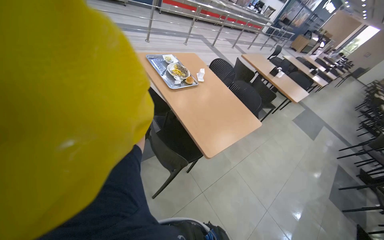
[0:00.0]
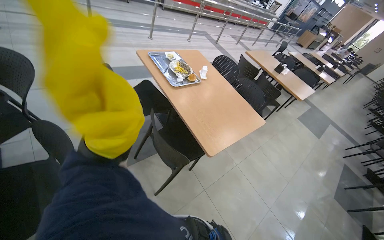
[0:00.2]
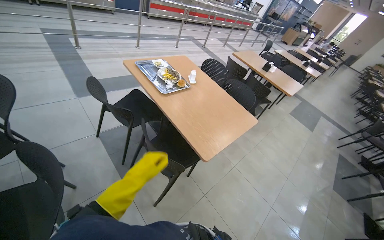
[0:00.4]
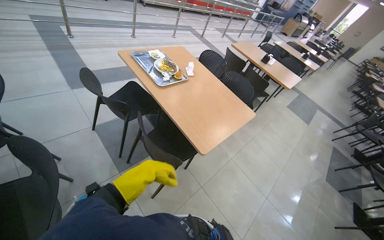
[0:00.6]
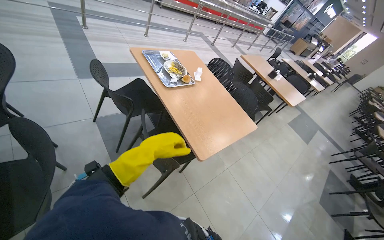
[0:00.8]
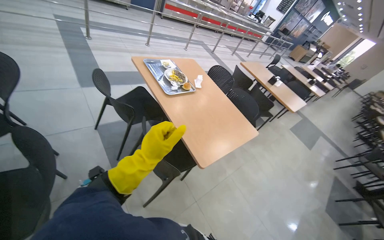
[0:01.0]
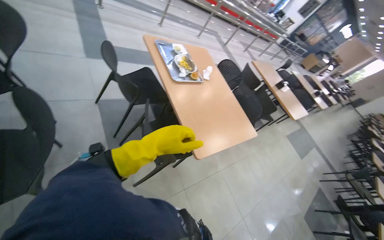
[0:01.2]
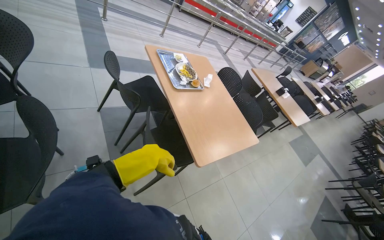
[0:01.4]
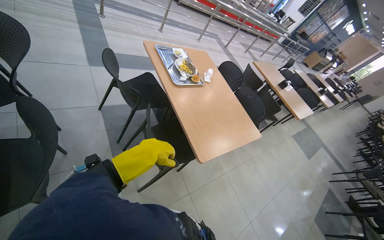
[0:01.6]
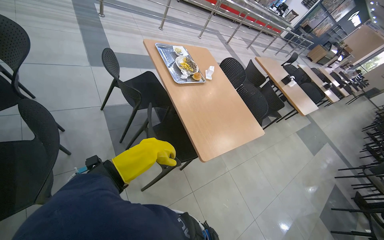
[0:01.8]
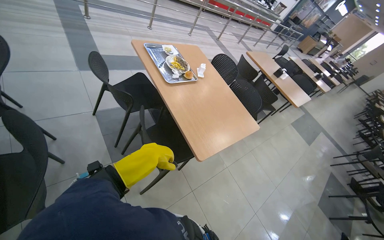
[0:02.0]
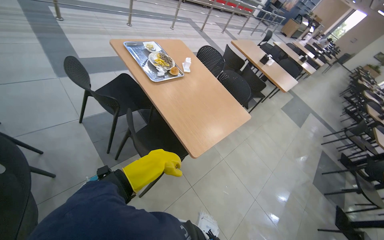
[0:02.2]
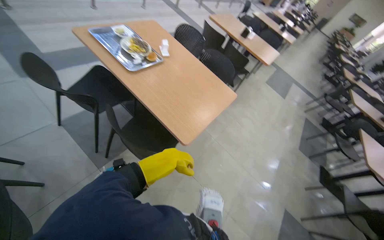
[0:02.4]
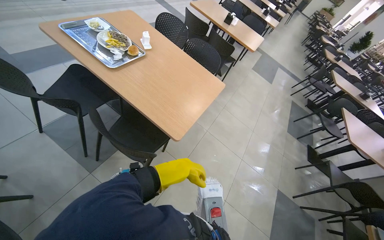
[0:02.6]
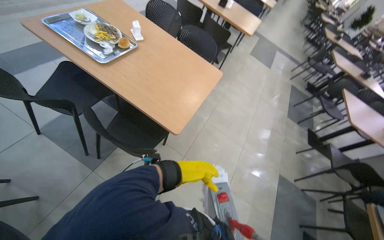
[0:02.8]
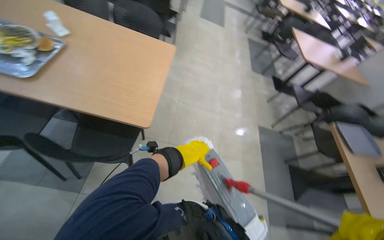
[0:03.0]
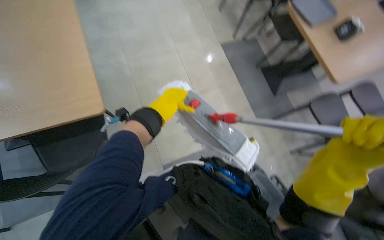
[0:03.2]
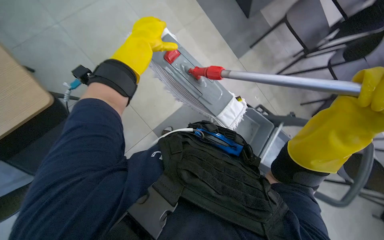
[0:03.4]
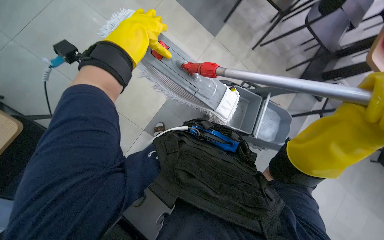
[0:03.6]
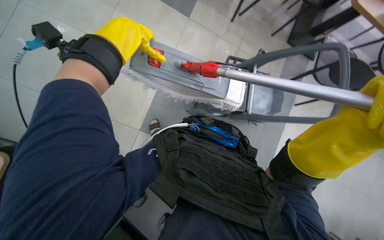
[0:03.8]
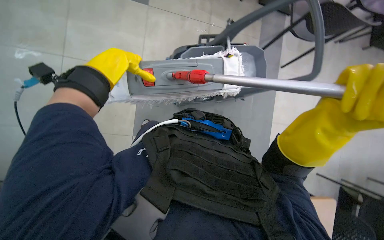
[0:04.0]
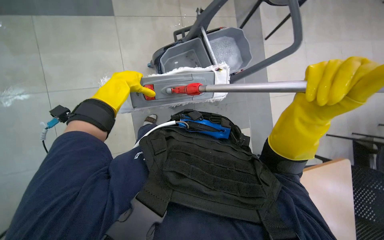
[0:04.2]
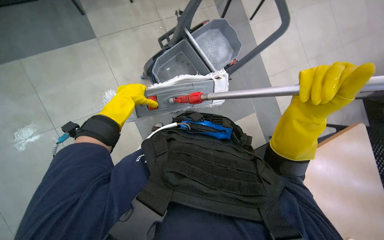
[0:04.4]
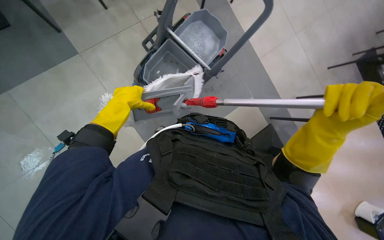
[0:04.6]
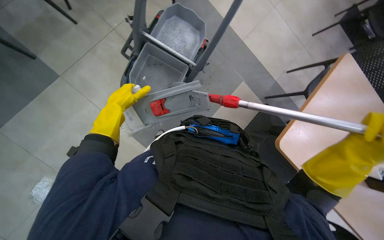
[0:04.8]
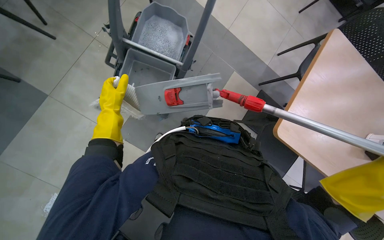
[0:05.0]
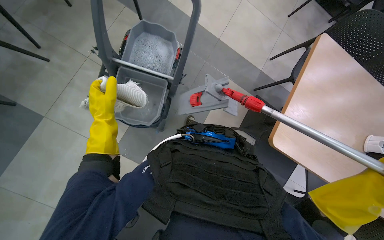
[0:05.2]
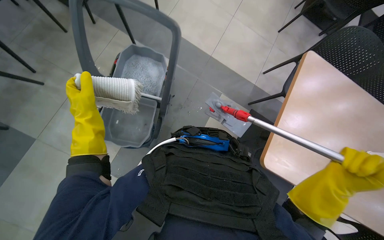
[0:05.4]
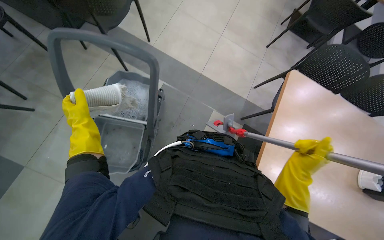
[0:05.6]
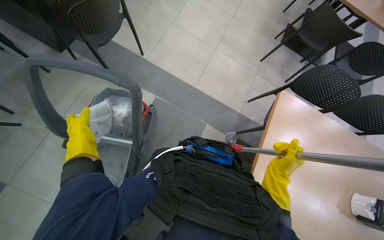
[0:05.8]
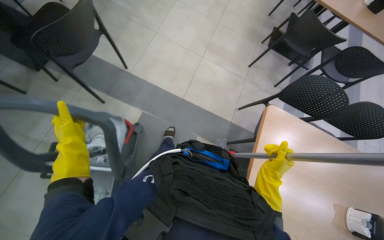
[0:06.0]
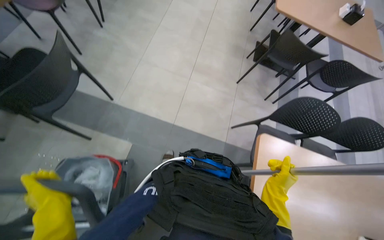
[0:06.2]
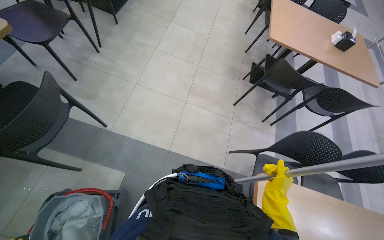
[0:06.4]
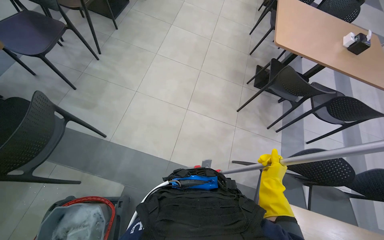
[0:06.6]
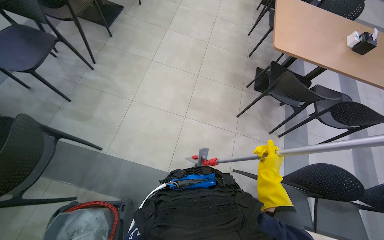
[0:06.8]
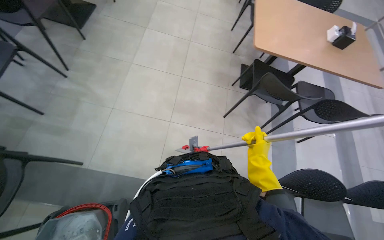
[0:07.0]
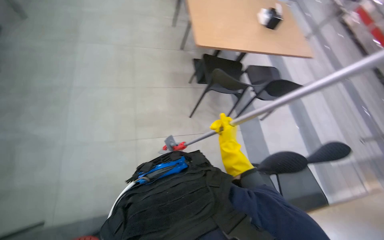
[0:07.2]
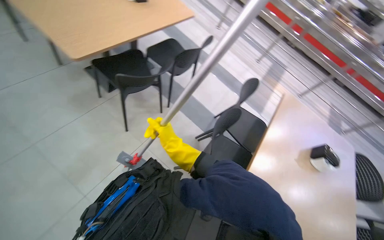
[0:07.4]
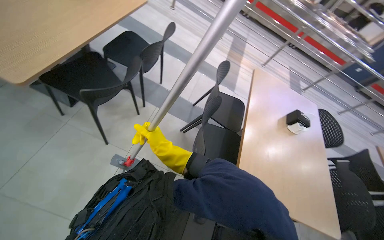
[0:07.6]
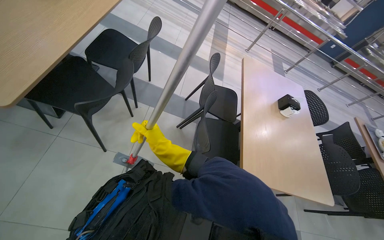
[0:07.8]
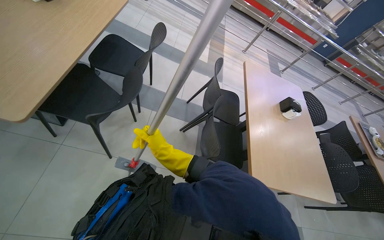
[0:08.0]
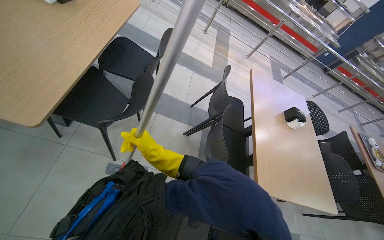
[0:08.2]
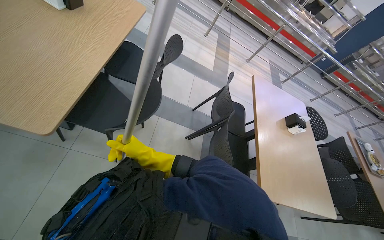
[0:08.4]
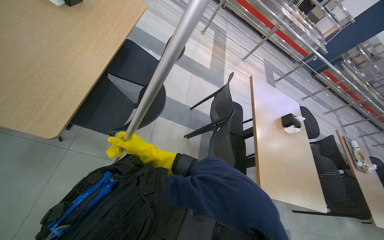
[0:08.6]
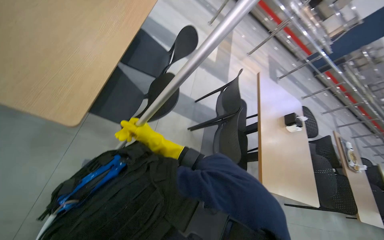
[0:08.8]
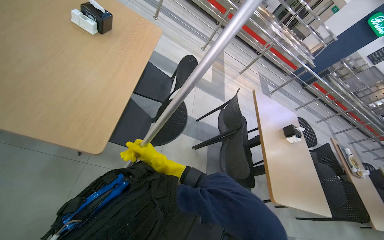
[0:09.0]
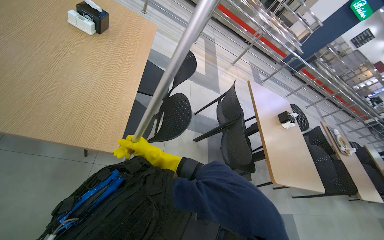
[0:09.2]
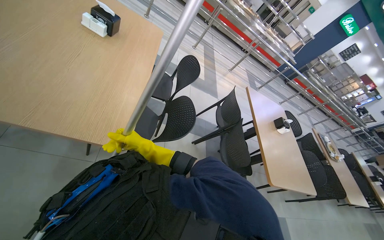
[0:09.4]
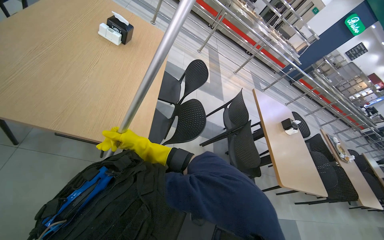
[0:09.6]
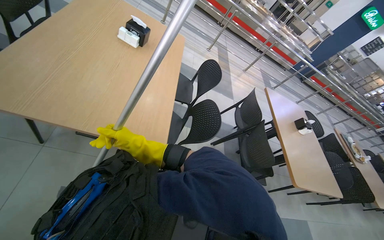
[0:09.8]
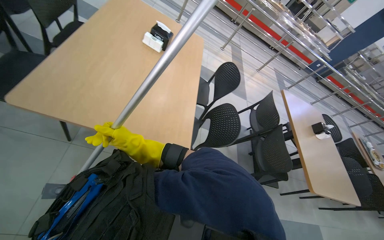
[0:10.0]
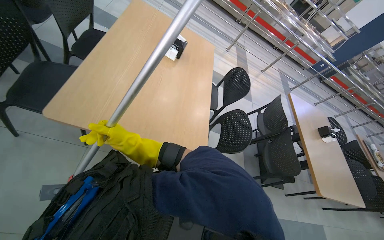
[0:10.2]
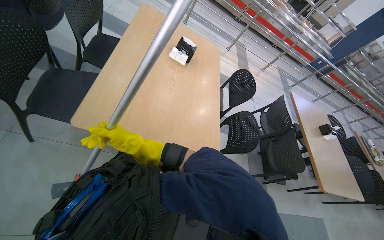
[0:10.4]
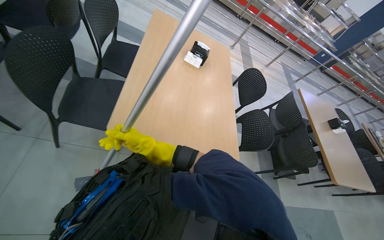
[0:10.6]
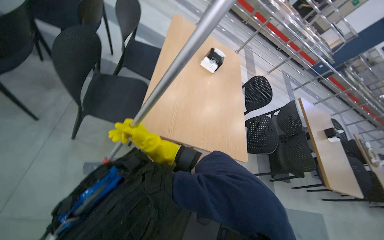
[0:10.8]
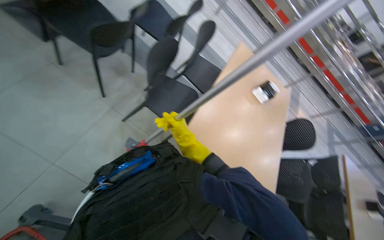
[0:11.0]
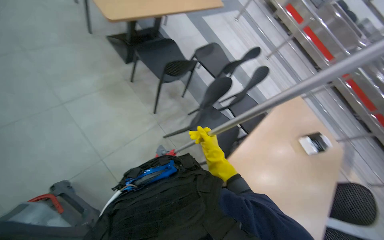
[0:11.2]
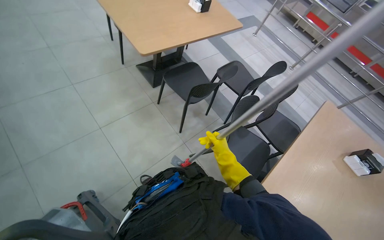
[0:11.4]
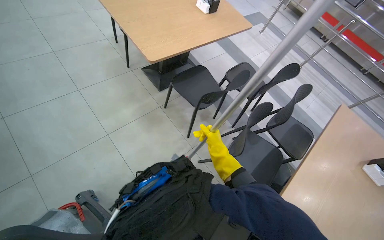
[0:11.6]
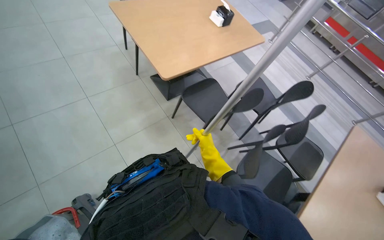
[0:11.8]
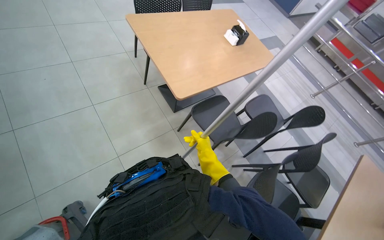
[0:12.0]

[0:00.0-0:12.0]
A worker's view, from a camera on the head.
Job: mopping floor.
The whole recording: Mopping cafeteria floor. The worker mops the cafeteria floor with a flat mop.
0:01.6 to 0:03.0: The wearer's head swings roughly 45 degrees to the right. The view tilts about 25 degrees downward.
0:03.0 to 0:04.4: The wearer's head swings about 80 degrees to the right. The view tilts approximately 45 degrees downward.
0:04.4 to 0:06.0: The view tilts about 15 degrees upward. The left hand is displaced to the left by some 15 cm.
0:06.0 to 0:07.6: The wearer moves some 90 cm. The head turns to the right by some 60 degrees.
0:07.6 to 0:09.0: The head travels roughly 60 cm.
0:09.0 to 0:10.4: The wearer moves approximately 60 cm.
0:10.4 to 0:12.0: The camera is carried roughly 1 m. The wearer's head swings about 45 degrees to the left. The camera pitches upward, by some 20 degrees.

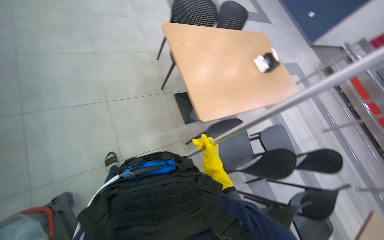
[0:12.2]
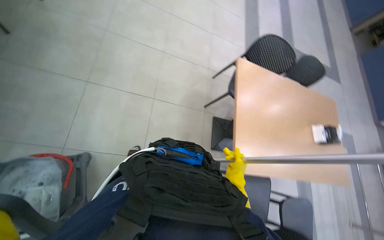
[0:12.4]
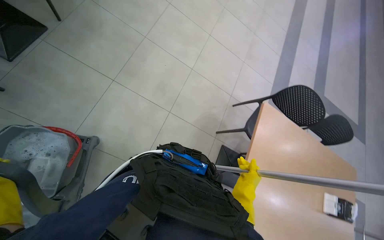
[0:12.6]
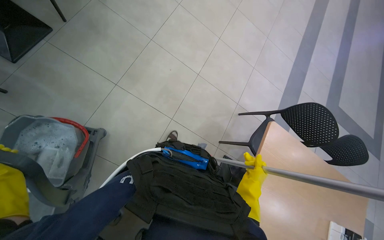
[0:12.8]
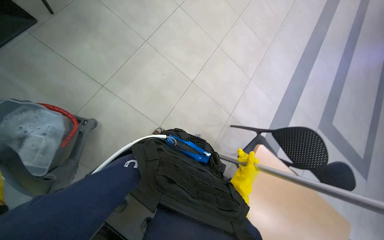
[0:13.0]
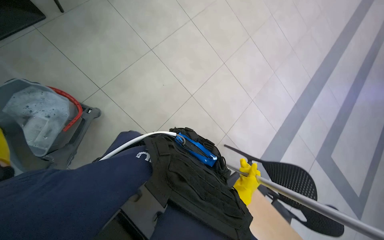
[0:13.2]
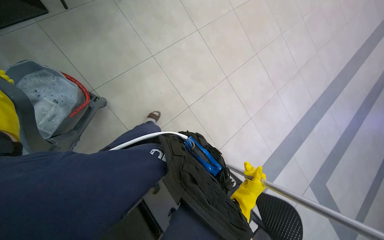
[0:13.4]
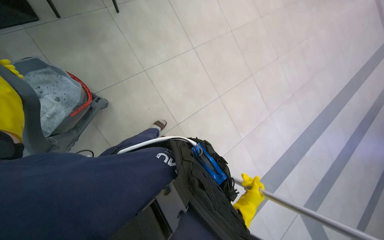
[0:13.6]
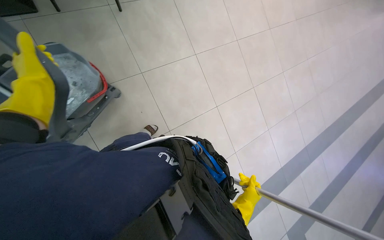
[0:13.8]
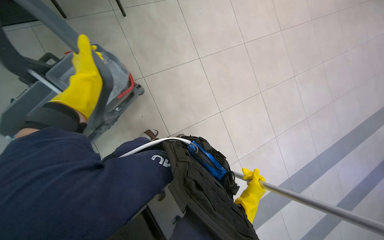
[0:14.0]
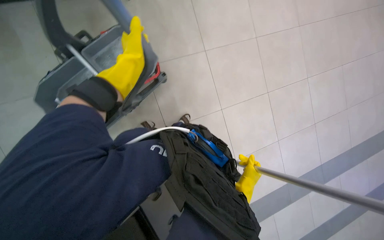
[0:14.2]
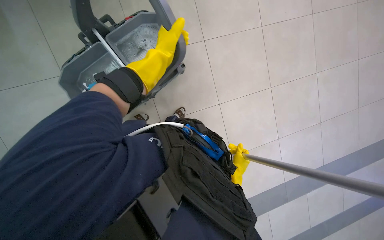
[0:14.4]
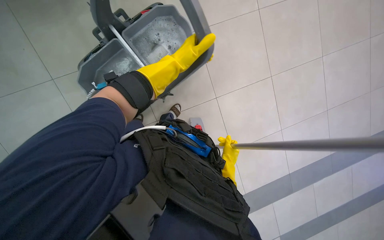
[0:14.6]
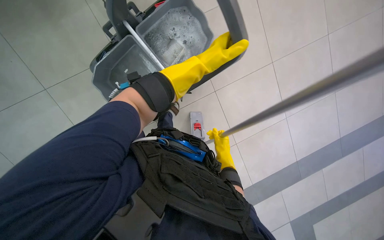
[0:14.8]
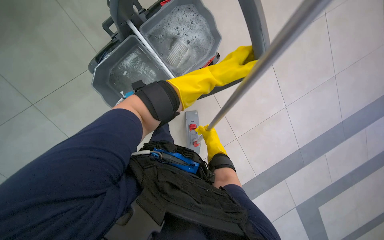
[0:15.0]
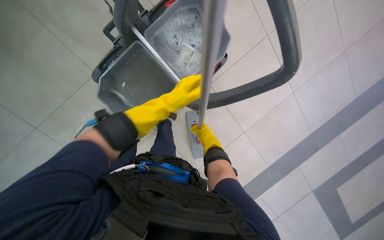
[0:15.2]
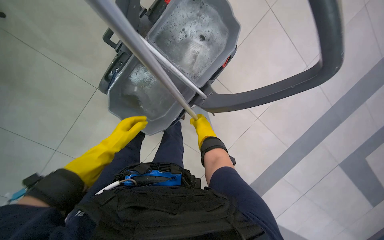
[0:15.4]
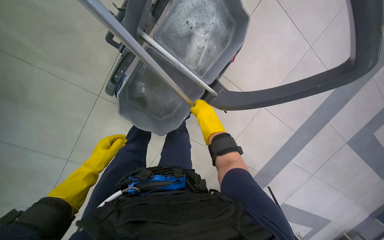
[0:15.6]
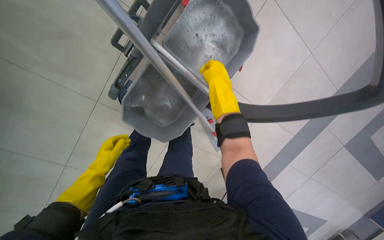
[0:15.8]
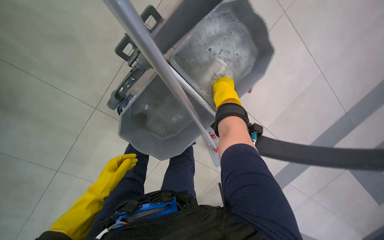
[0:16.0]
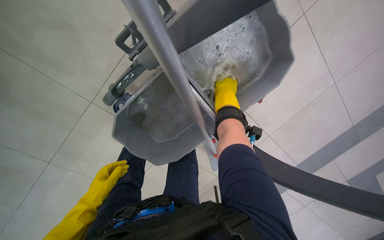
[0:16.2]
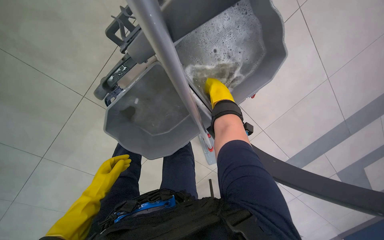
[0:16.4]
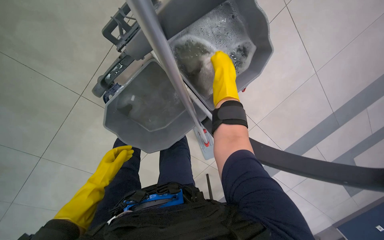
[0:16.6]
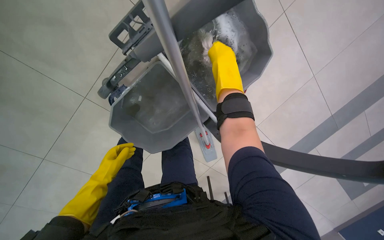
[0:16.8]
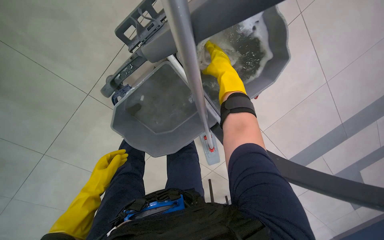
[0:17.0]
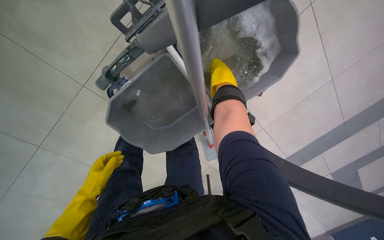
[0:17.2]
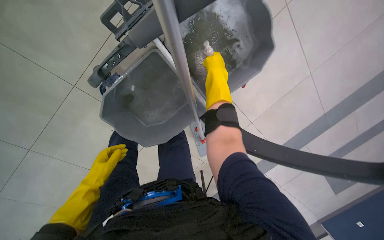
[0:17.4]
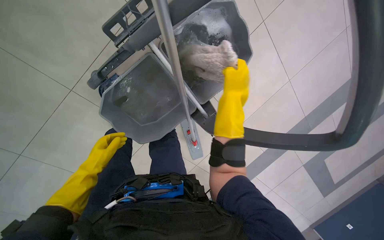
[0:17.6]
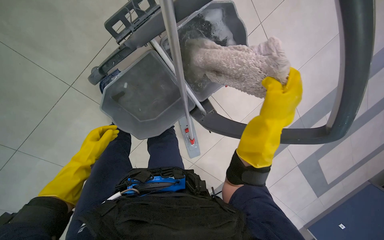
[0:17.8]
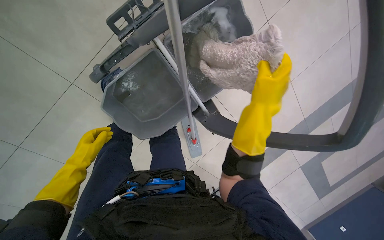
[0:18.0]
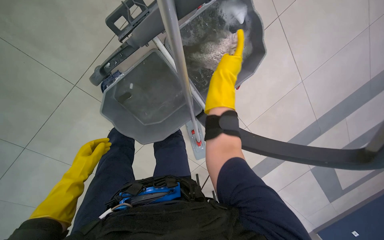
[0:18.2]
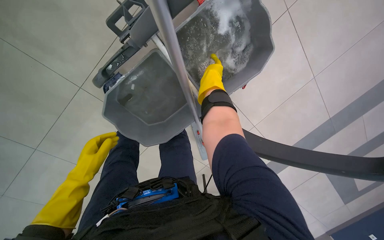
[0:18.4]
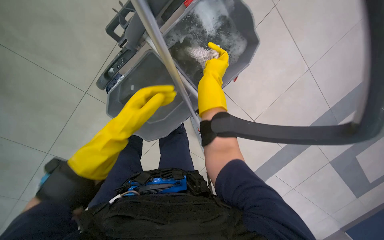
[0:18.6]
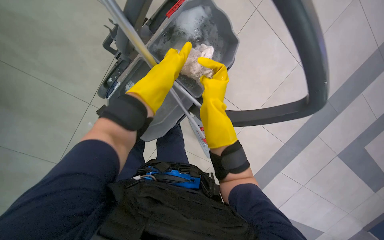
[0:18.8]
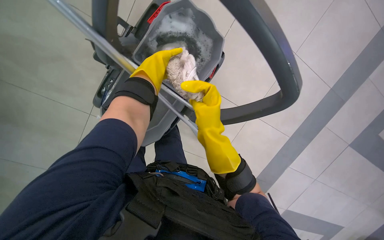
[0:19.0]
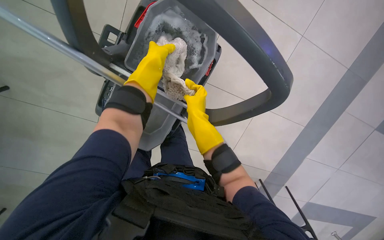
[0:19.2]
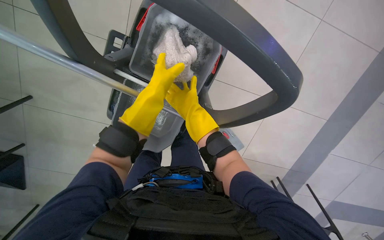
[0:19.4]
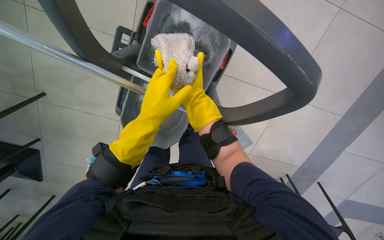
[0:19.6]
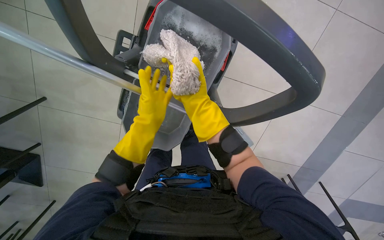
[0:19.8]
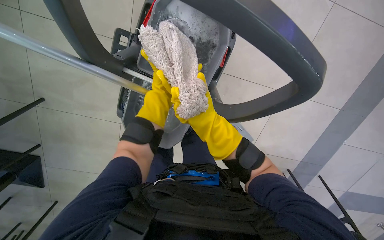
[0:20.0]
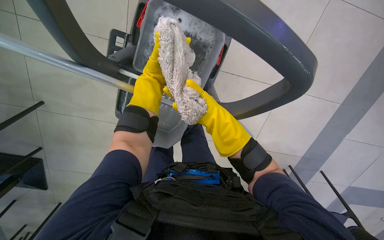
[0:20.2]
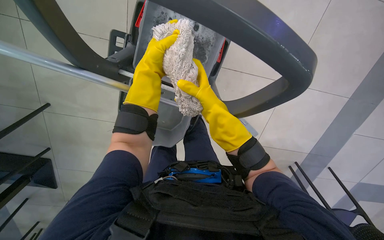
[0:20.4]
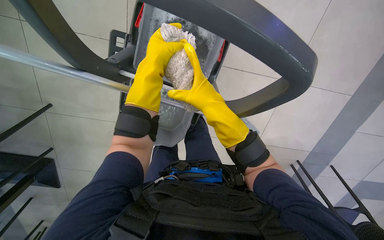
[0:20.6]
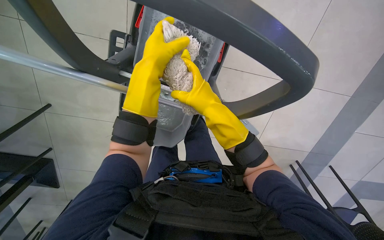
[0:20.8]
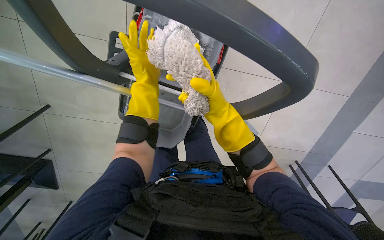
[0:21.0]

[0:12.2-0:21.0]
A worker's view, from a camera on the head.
Job: mopping floor.
The whole recording: Mopping cafeteria floor. The worker mops the cafeteria floor with a flat mop.
0:12.2 to 0:13.6: The wearer looks approximately 70 degrees further to the left. The view tilts about 25 degrees upward.
0:15.2 to 0:16.6: The left hand is displaced to the left and down the picture by some 40 cm; the right hand shifts some 25 cm up the picture.
0:16.6 to 0:18.0: The right hand goes roughly 25 cm nearer to the camera and down the picture.
0:18.0 to 0:19.6: The camera is aimed about 15 degrees further to the left. The left hand heads to the right, nearer to the camera and up the picture, covering roughly 40 cm. The right hand travels to the left and farther from the camera by roughly 20 cm.
0:19.6 to 0:21.0: The left hand goes some 10 cm up the picture. Meanwhile the right hand travels nearer to the camera by approximately 15 cm.
